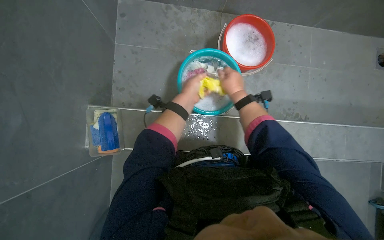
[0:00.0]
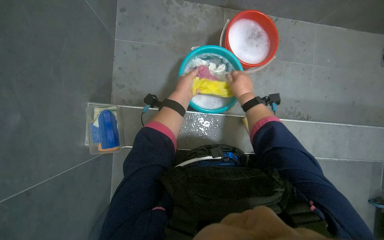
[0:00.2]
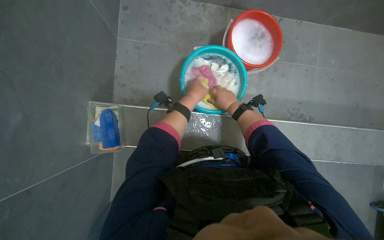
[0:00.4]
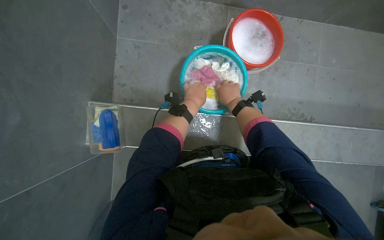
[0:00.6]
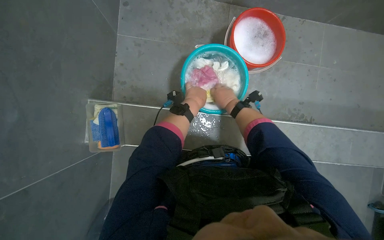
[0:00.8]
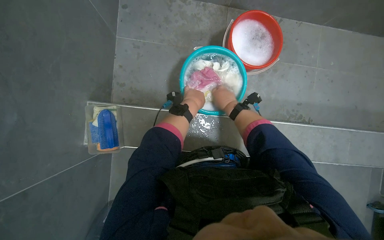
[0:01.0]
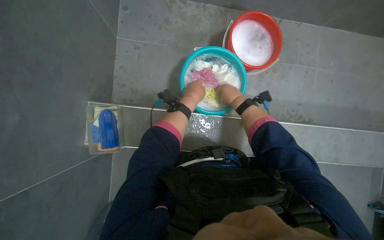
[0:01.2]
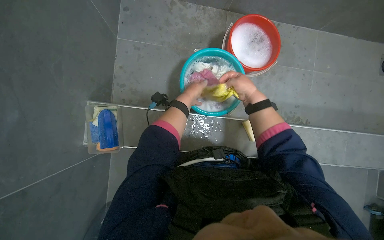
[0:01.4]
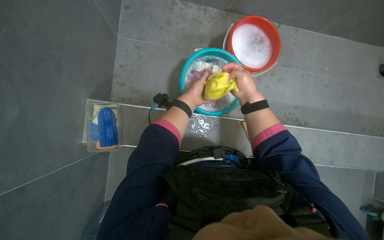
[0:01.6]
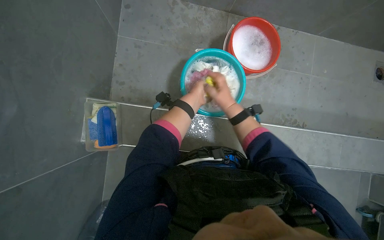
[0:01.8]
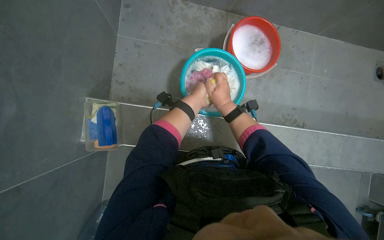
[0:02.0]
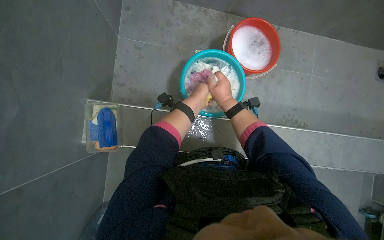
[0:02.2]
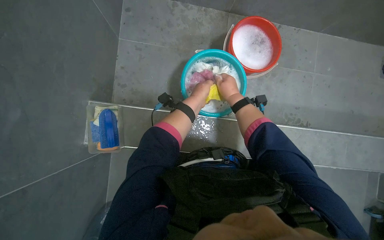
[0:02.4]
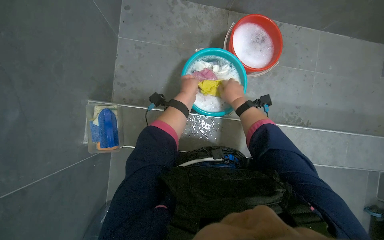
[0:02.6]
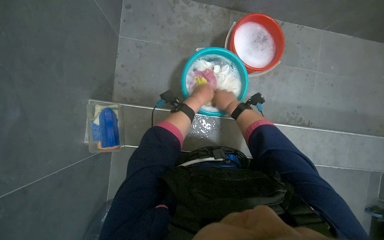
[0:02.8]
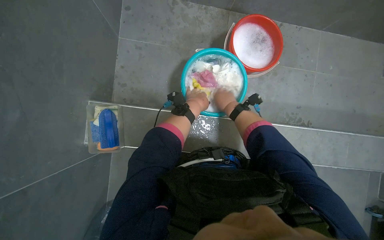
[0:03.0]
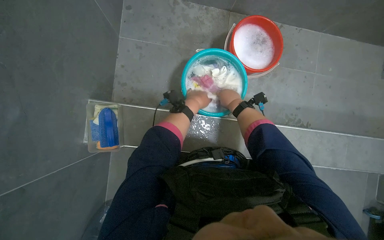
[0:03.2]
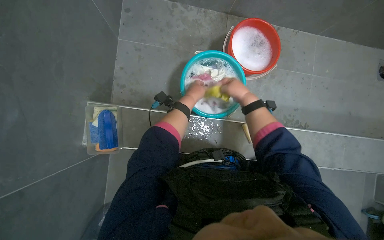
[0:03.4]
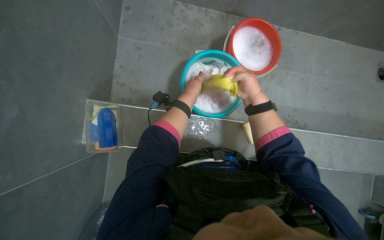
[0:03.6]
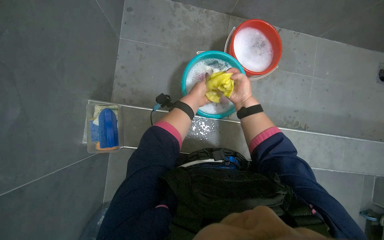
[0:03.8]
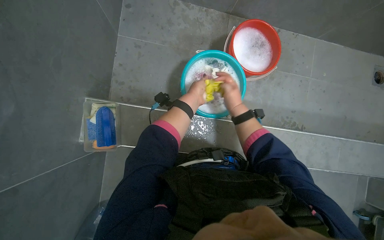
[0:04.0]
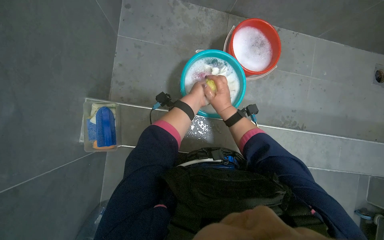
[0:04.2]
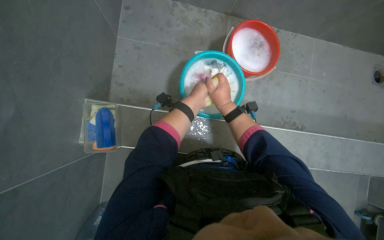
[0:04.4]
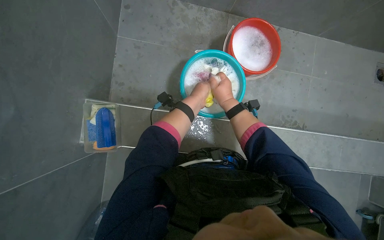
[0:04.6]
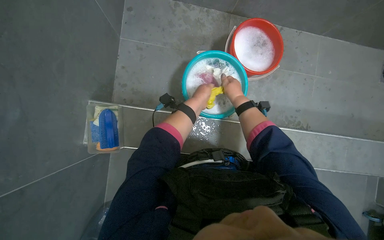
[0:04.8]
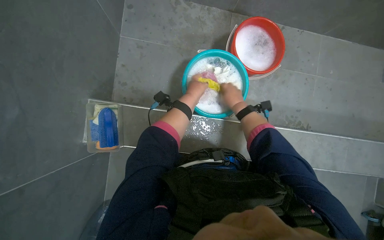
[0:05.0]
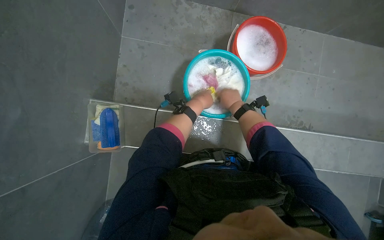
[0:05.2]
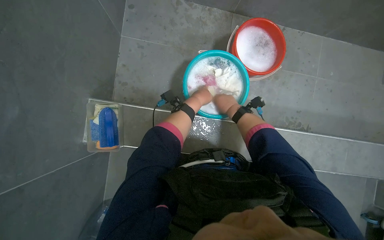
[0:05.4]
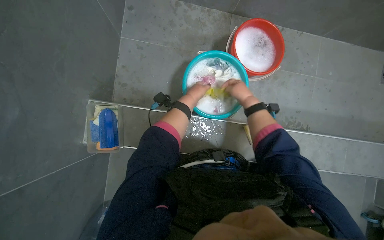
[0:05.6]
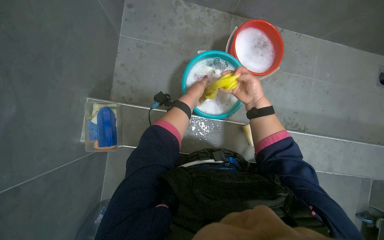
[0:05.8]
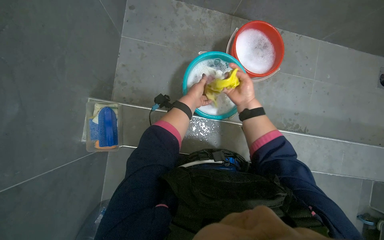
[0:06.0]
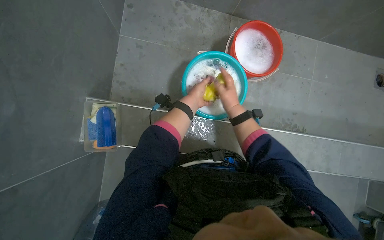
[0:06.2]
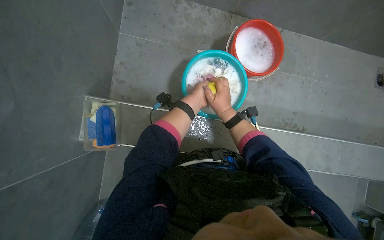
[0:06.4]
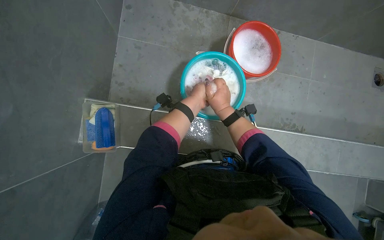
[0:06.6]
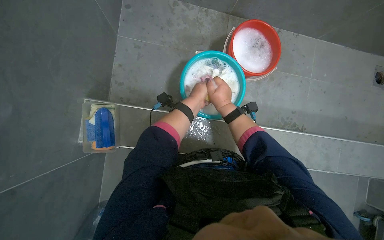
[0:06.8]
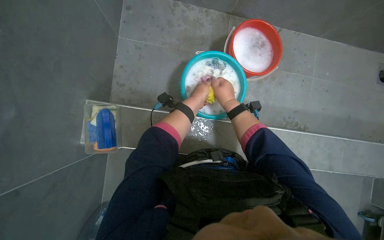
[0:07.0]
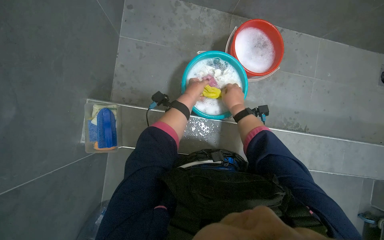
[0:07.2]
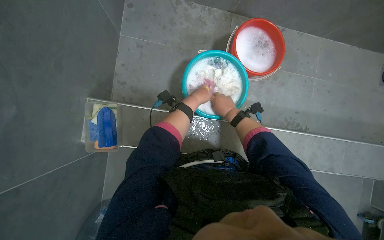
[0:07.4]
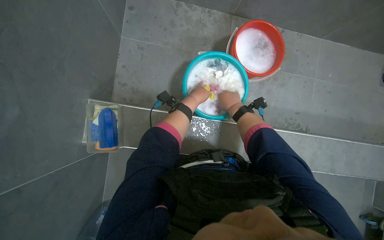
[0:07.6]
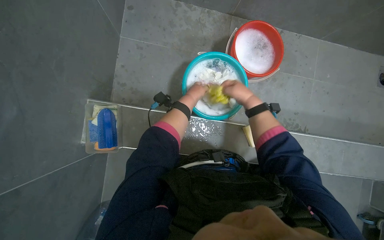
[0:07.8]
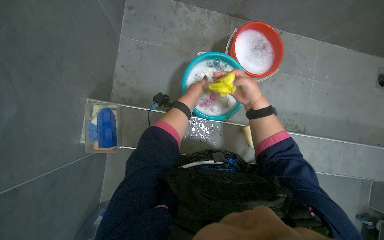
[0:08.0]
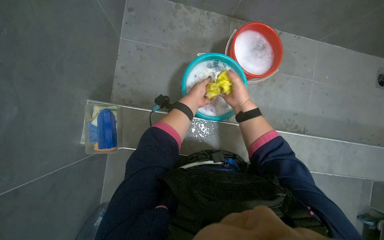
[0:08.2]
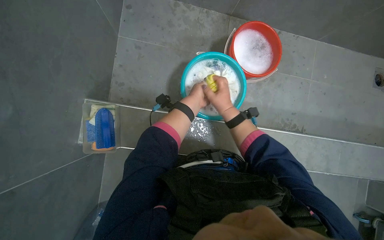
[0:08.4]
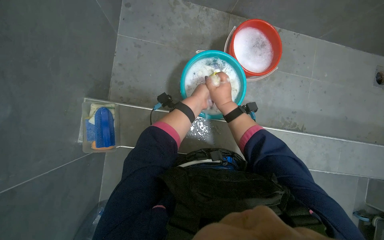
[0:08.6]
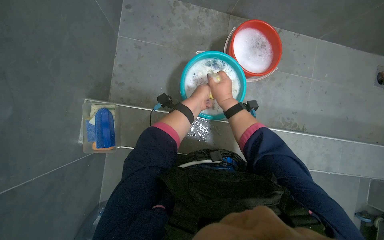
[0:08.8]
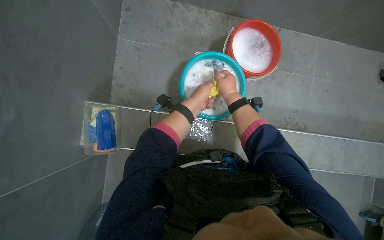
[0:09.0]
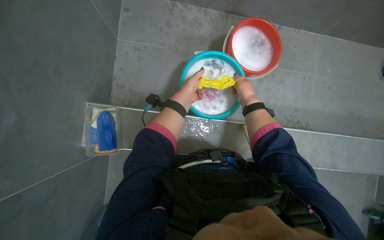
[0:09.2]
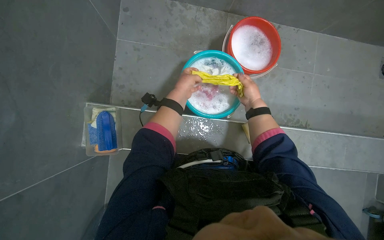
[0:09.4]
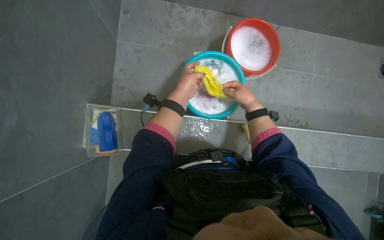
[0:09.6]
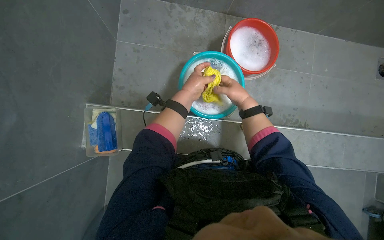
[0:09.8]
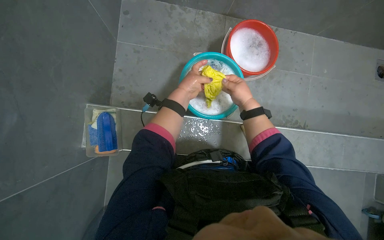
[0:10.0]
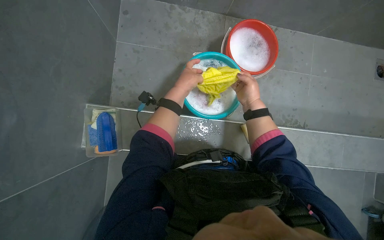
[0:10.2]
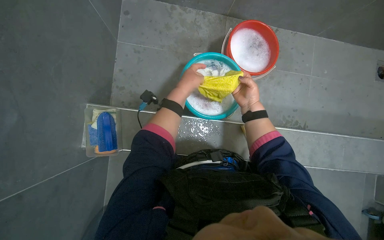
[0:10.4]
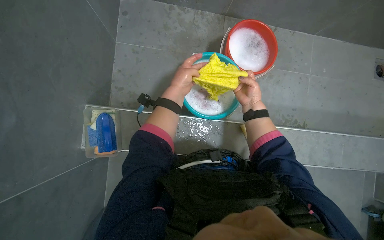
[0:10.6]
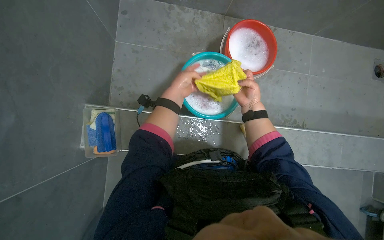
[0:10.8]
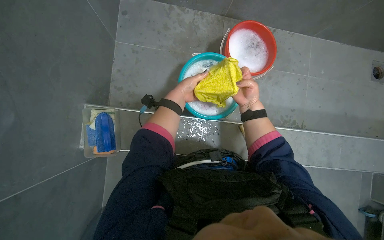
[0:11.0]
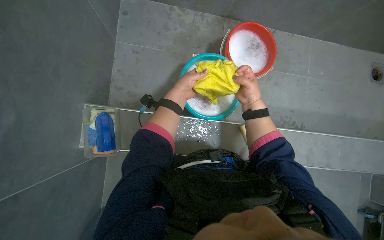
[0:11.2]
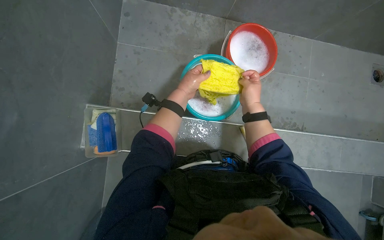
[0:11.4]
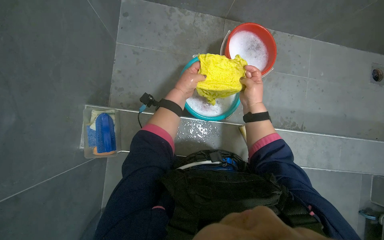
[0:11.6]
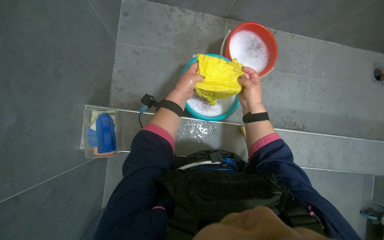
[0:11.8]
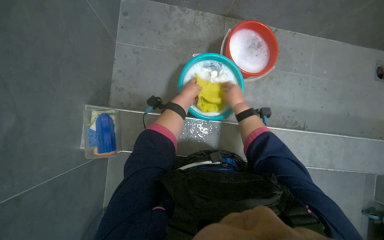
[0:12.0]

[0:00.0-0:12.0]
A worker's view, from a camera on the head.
Job: preparing cleaning supplies.
The whole recording: Washing cloth in bucket. The worker washes a cloth in a bucket, rubbing soap on it to clean it.
0:00.0 to 0:01.6: The hands stay close to where they were, moving slightly.
0:01.6 to 0:04.4: The hands make small movements and keep their place.
0:04.4 to 0:06.0: The right hand travels to the right by approximately 10 cm.
0:07.6 to 0:09.0: The hands are busy where they are.
0:09.0 to 0:10.4: The left hand moves nearer to the camera, approximately 10 cm.

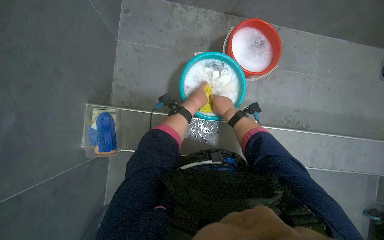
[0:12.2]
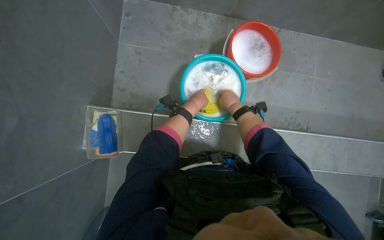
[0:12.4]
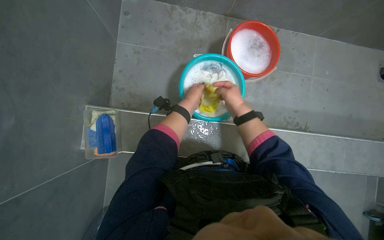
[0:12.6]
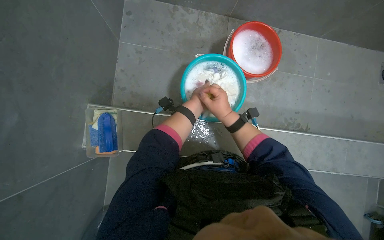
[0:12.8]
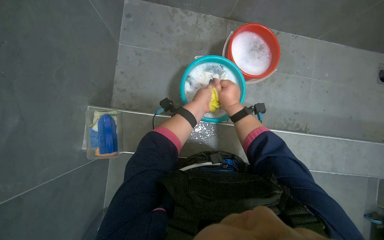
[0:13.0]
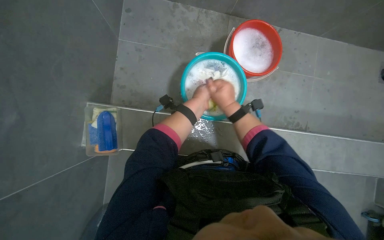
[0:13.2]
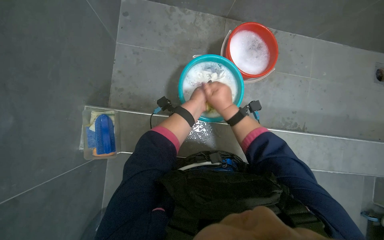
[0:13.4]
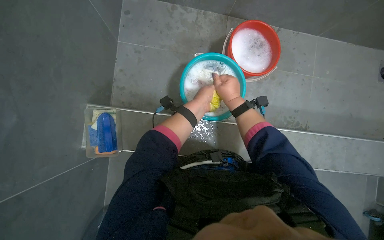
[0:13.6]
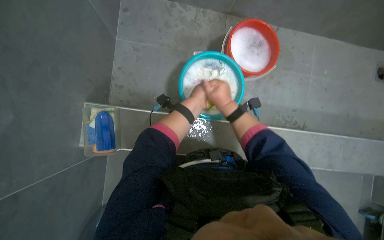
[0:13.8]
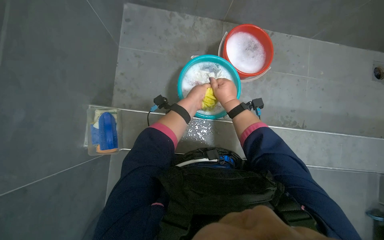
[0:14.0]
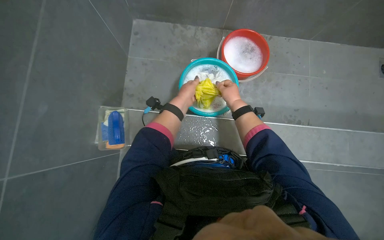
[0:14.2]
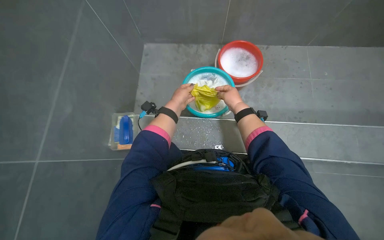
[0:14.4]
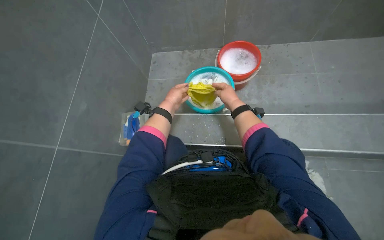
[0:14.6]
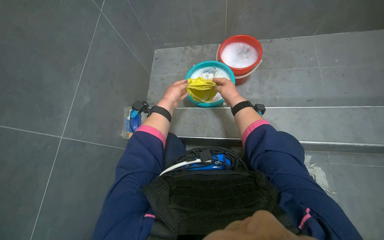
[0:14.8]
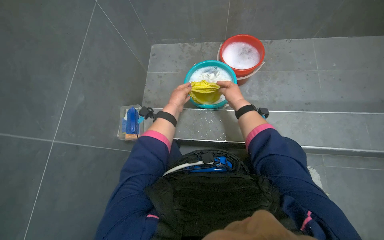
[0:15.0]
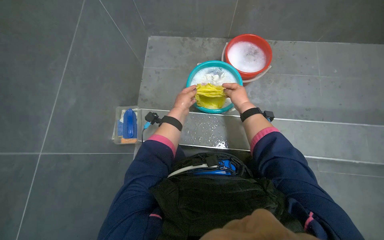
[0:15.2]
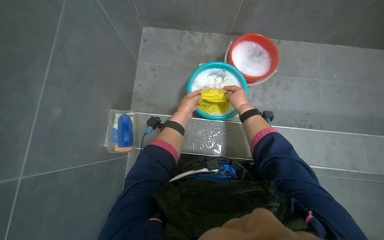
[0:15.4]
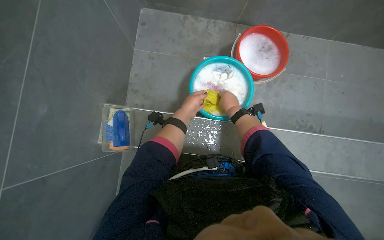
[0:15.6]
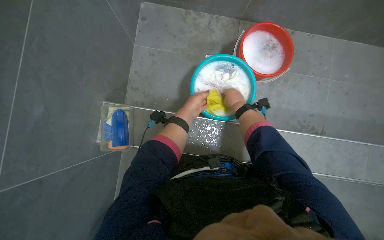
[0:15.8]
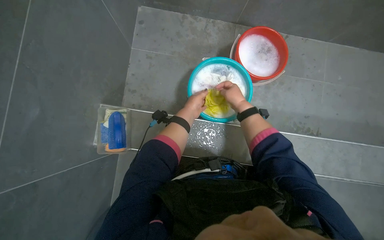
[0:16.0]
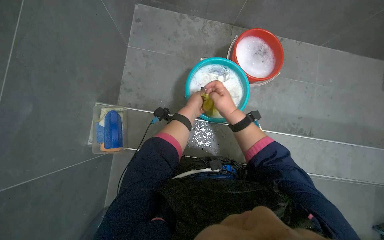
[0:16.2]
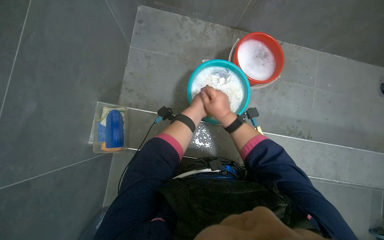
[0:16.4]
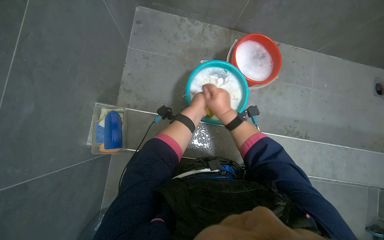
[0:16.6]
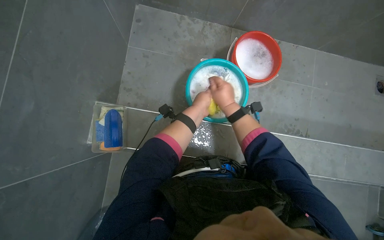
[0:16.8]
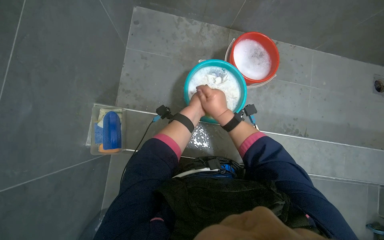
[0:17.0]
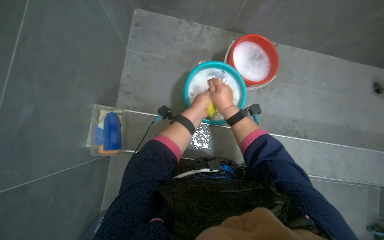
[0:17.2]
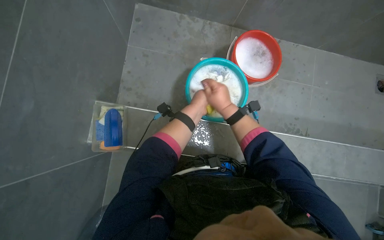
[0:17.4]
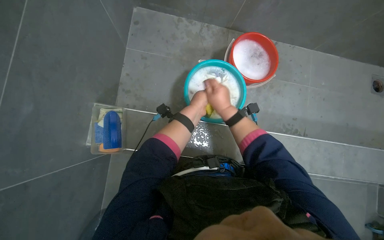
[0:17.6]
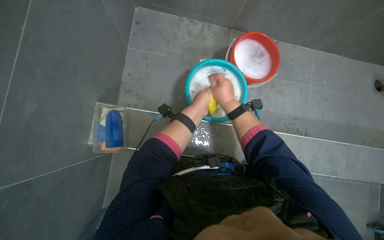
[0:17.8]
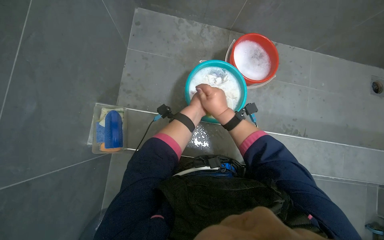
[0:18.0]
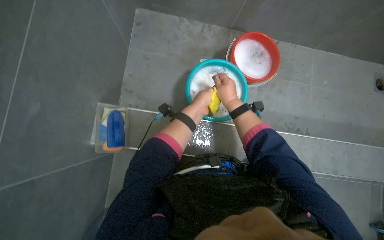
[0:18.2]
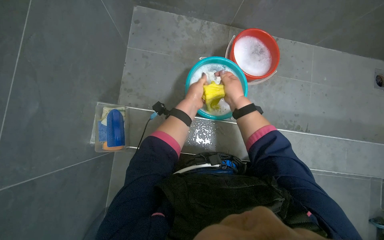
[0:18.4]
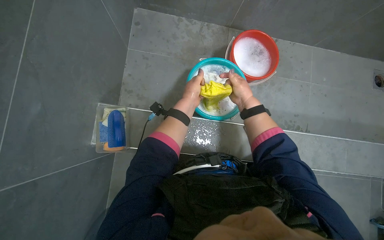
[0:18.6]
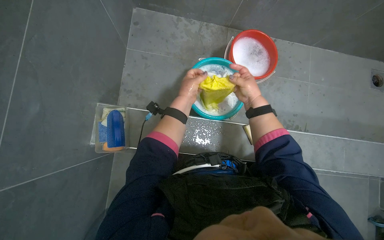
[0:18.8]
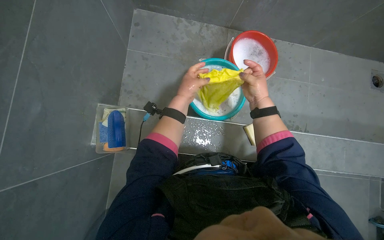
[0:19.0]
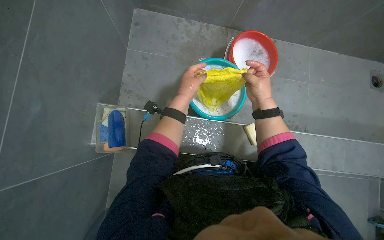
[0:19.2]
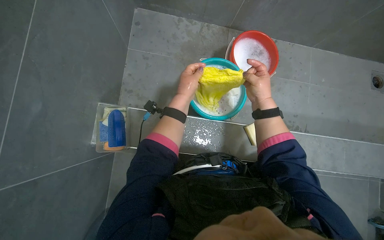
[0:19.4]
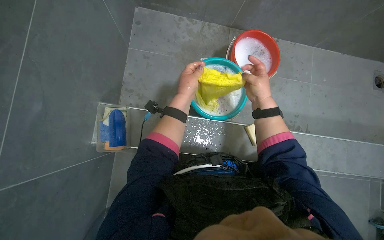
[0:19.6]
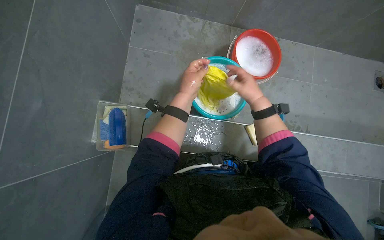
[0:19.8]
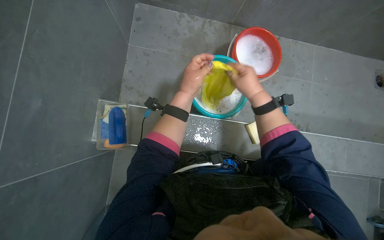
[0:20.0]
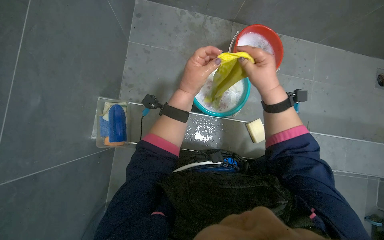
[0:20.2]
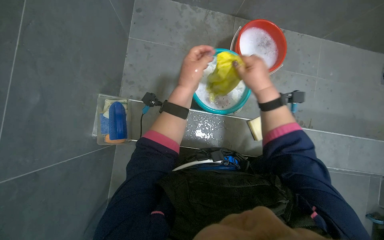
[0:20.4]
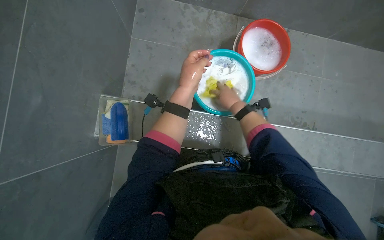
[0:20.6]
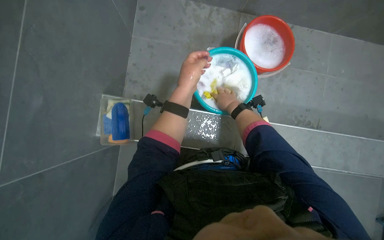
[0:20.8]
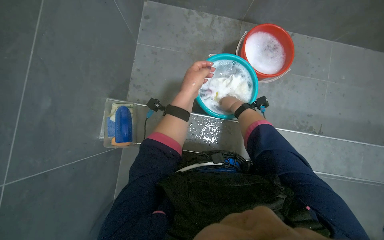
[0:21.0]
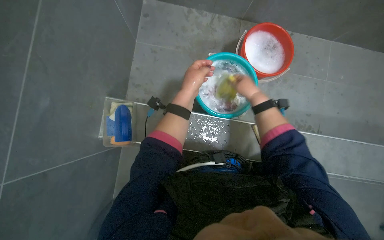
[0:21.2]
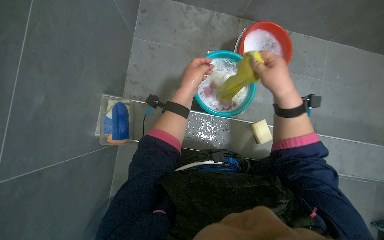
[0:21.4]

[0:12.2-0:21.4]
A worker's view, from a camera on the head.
Job: preparing cleaning supplies.
The whole recording: Washing cloth in bucket. The worker washes a cloth in a bucket, rubbing soap on it to clean it.
0:12.2 to 0:13.8: The hands make small movements and keep their place.
0:13.8 to 0:15.2: The wearer looks some 15 degrees further upward. The right hand moves to the right, about 10 cm.
0:15.2 to 0:16.8: The right hand shifts approximately 10 cm to the left.
0:18.4 to 0:19.8: The hands work in one place, with small movements.
0:19.8 to 0:21.4: The right hand swings nearer and farther, approximately 15 cm each way, with 2 reversals.
